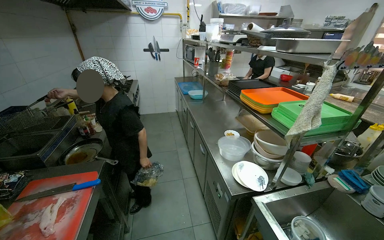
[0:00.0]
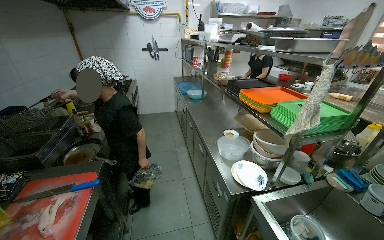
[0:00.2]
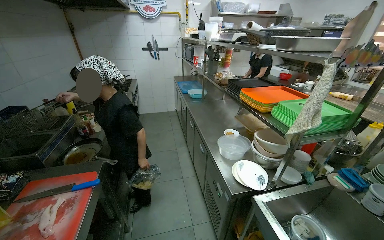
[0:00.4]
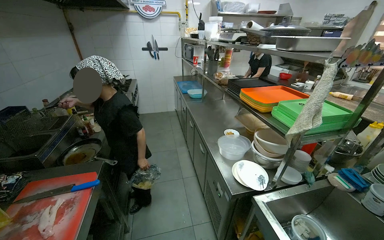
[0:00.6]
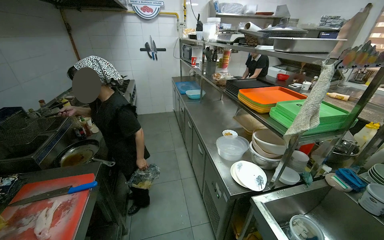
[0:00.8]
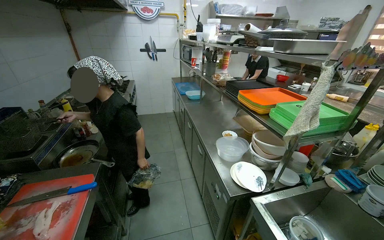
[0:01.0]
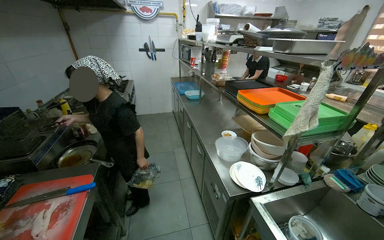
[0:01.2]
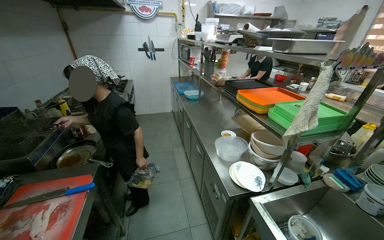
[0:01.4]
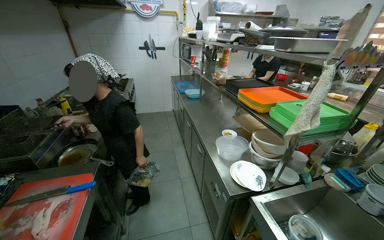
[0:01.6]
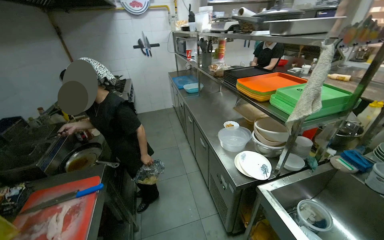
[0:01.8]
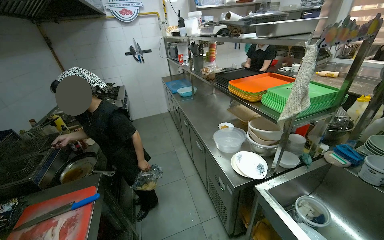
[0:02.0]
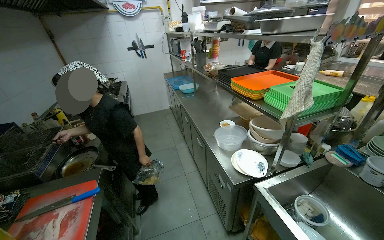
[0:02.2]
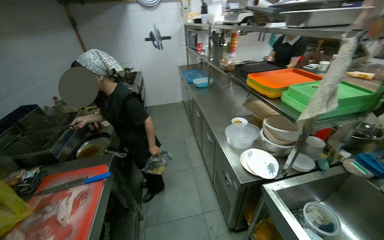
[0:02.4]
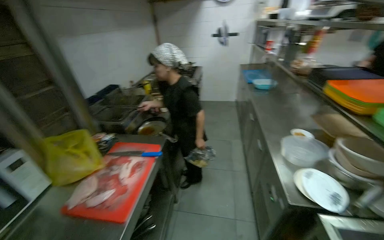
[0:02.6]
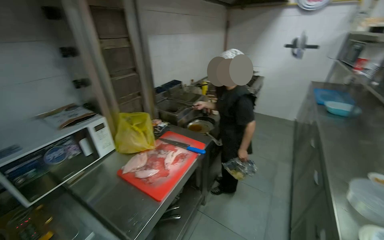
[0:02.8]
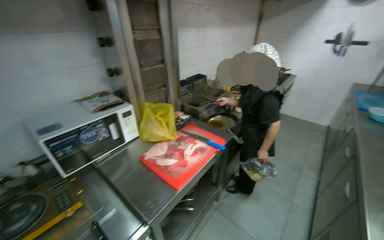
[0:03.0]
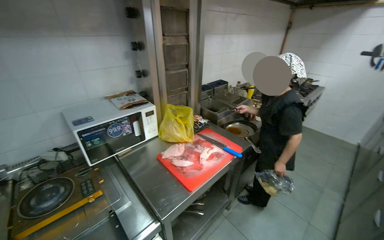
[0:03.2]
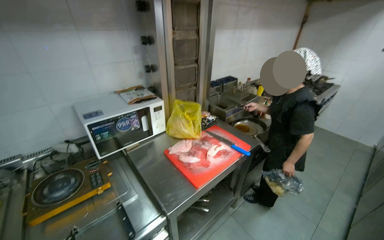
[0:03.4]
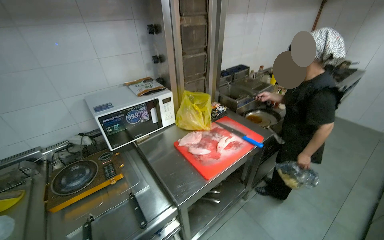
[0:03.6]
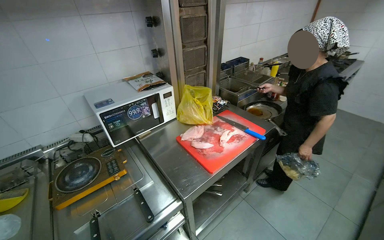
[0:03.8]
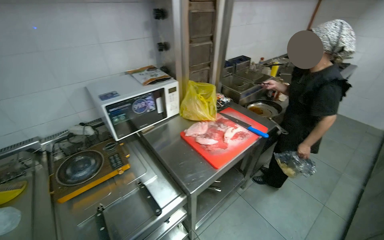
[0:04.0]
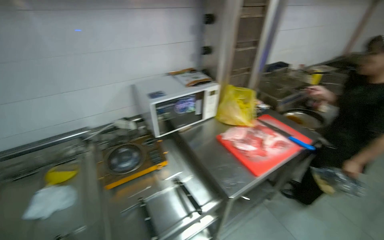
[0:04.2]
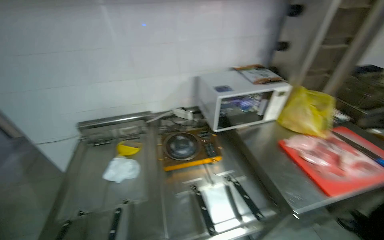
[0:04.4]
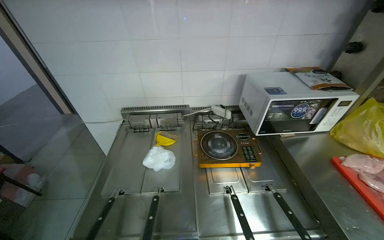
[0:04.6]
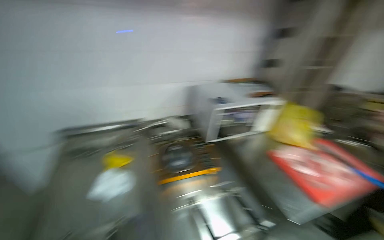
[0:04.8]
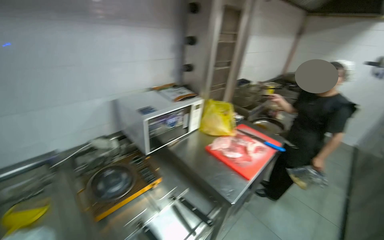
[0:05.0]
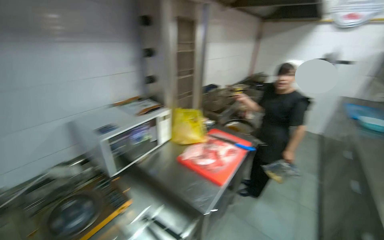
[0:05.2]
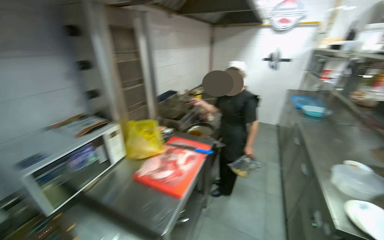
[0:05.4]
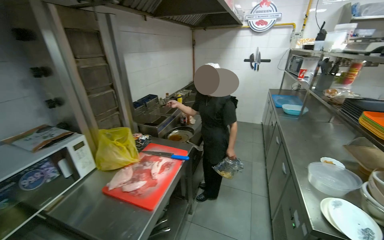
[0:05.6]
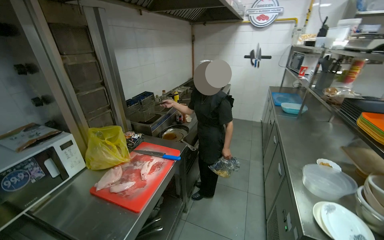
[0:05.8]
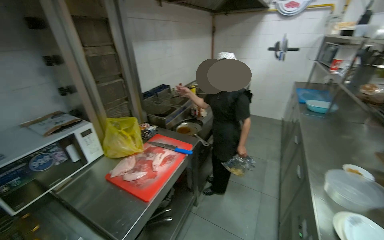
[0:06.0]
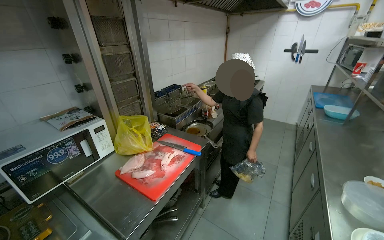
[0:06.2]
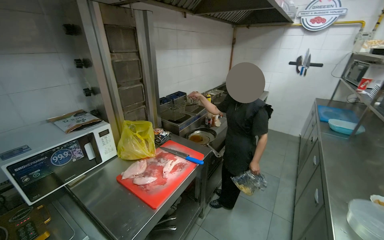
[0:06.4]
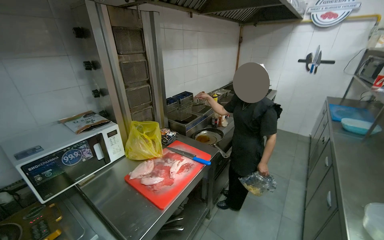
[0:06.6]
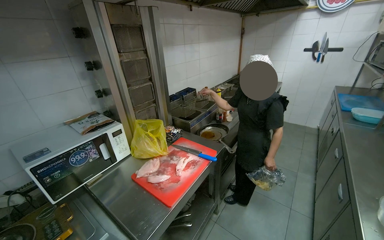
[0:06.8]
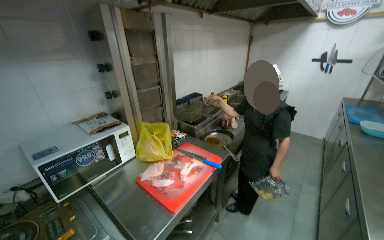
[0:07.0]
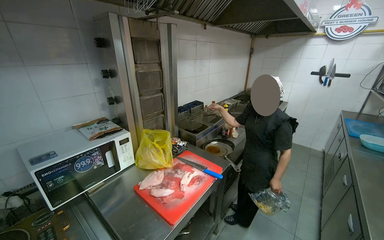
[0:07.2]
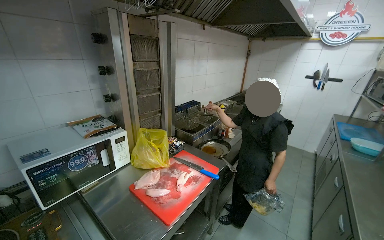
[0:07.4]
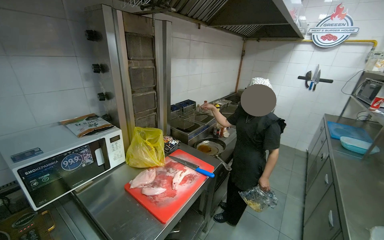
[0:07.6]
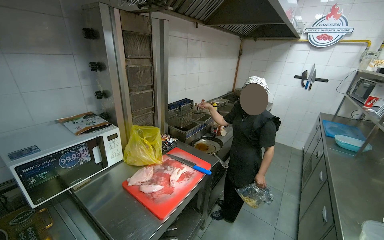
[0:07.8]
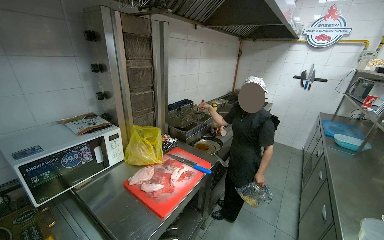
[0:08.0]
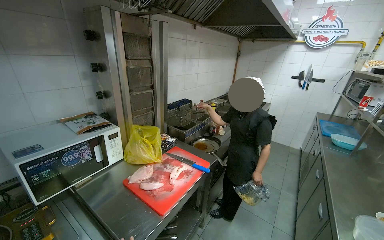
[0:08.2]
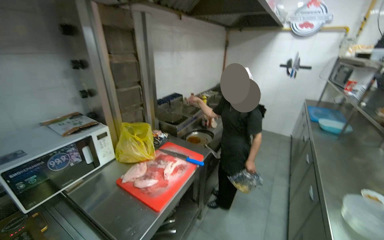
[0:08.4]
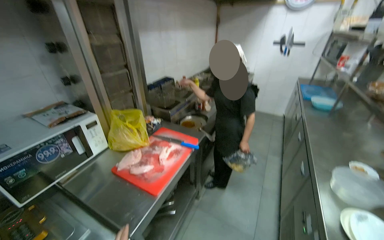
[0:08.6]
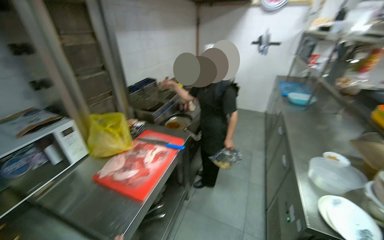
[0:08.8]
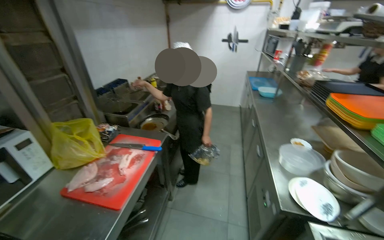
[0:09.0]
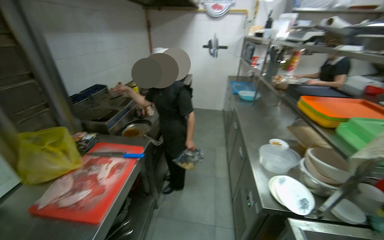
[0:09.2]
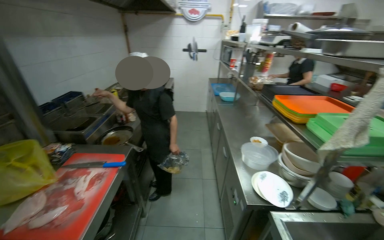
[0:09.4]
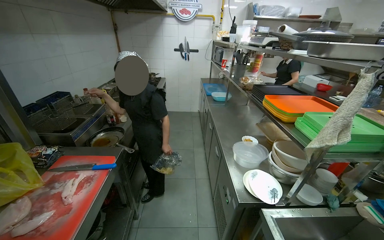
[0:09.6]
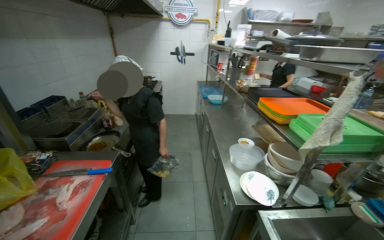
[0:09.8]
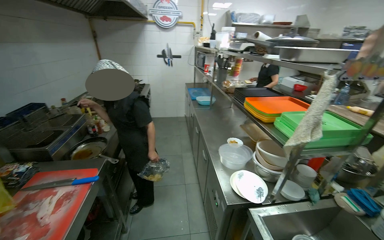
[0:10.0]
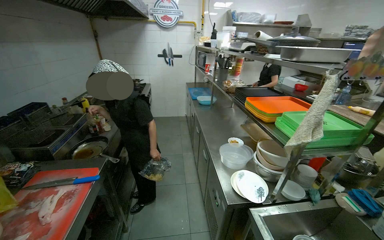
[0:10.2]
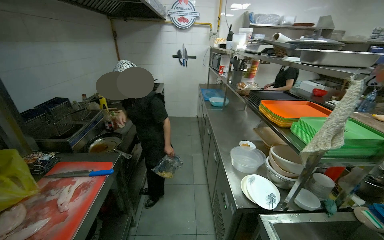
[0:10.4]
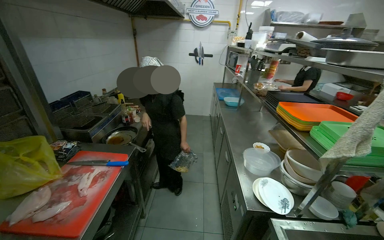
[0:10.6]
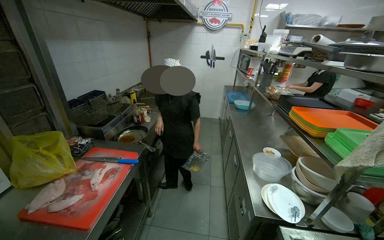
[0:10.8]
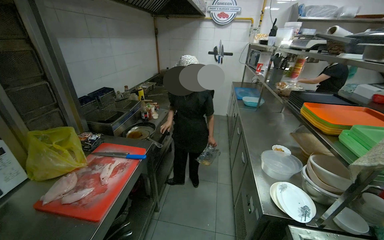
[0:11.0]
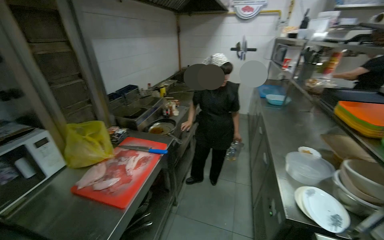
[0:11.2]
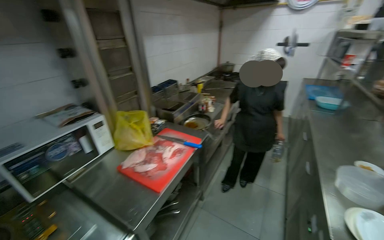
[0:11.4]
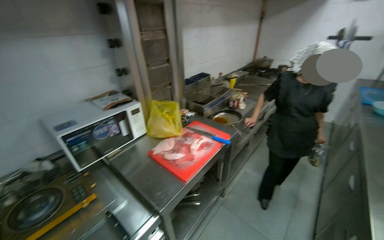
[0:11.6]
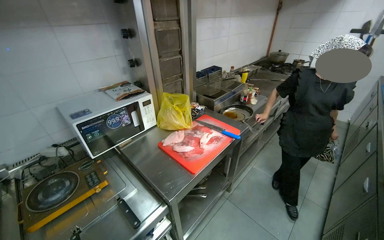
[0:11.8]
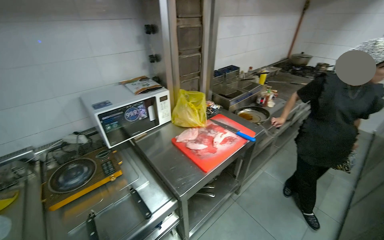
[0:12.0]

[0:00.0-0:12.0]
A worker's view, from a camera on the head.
Job: preparing food.
The whole recording: Cutting chicken on cutting board. The worker removes chicken from a bag and cuts it into pieces on a red cutting board.
0:01.6 to 0:03.0: The wearer looks roughly 55 degrees further to the left.
0:03.0 to 0:04.4: The camera travels to the left, approximately 40 cm. The wearer looks roughly 35 degrees further to the left.
0:04.4 to 0:06.0: The head travels about 40 cm. The head rotates approximately 50 degrees to the right.
0:07.6 to 0:09.0: The head turns to the right by some 25 degrees.
0:10.4 to 0:12.0: The wearer's head swings some 50 degrees to the left.

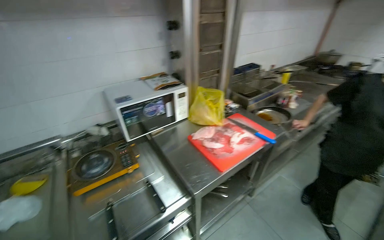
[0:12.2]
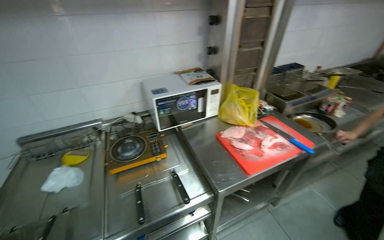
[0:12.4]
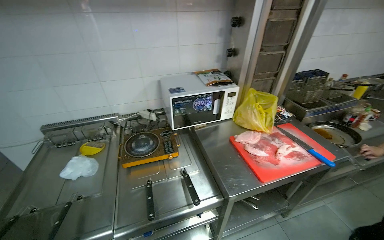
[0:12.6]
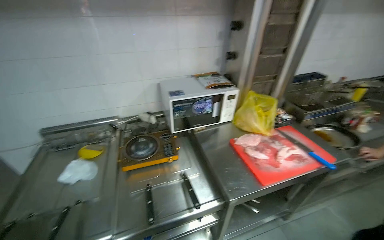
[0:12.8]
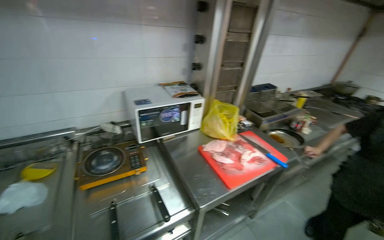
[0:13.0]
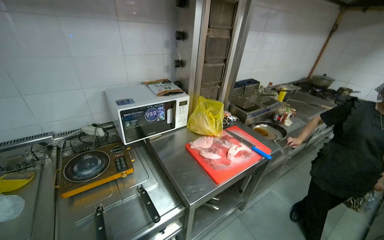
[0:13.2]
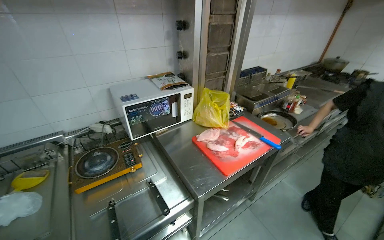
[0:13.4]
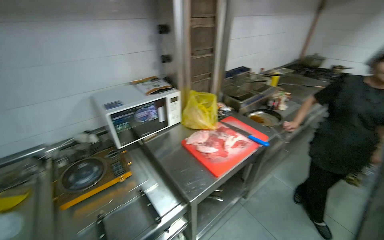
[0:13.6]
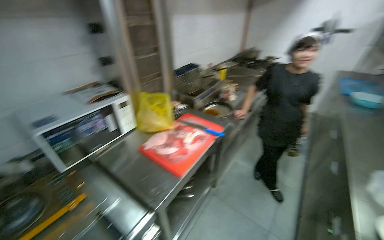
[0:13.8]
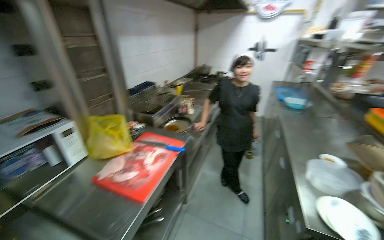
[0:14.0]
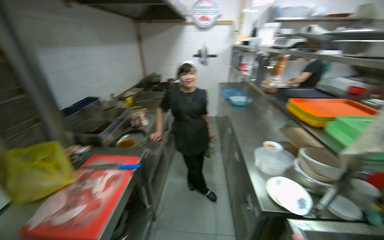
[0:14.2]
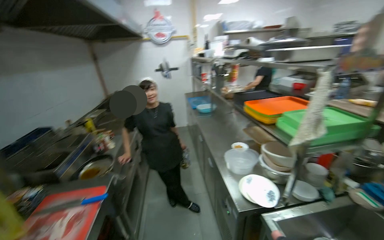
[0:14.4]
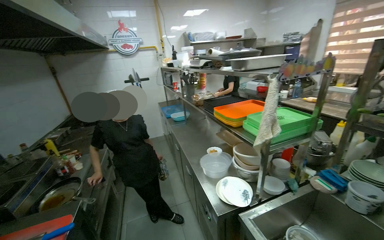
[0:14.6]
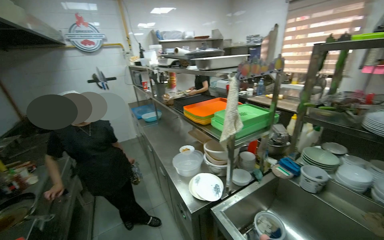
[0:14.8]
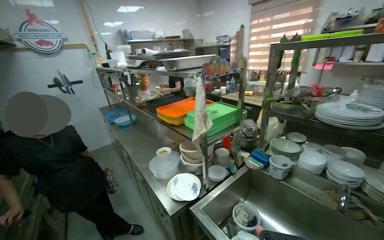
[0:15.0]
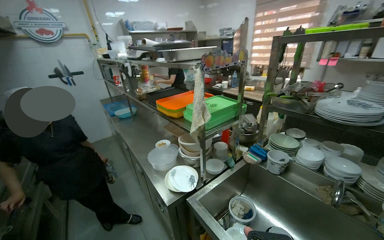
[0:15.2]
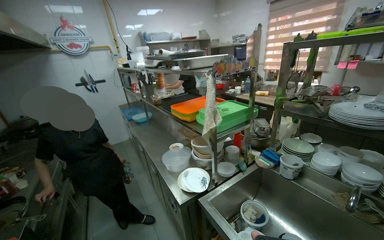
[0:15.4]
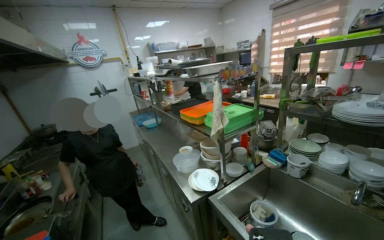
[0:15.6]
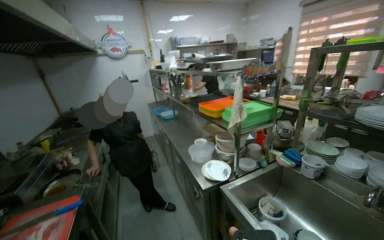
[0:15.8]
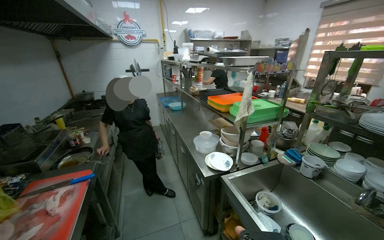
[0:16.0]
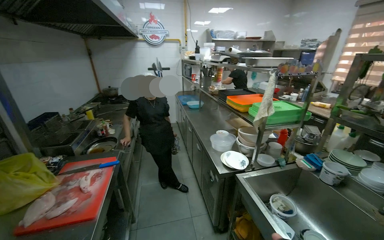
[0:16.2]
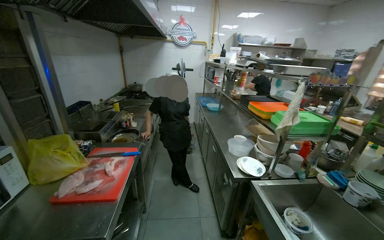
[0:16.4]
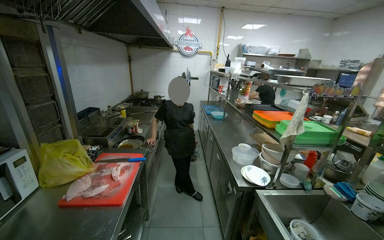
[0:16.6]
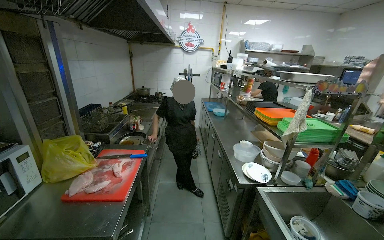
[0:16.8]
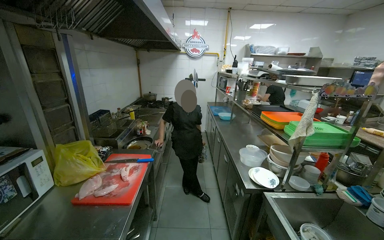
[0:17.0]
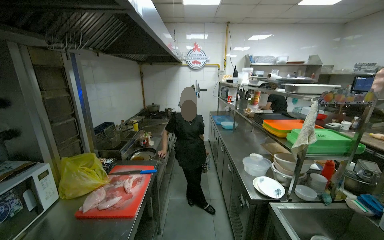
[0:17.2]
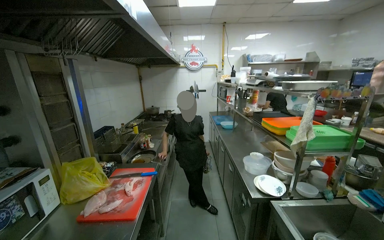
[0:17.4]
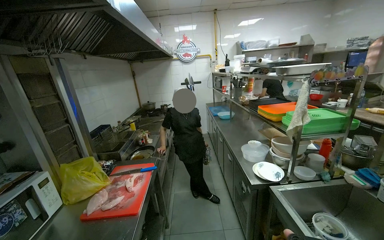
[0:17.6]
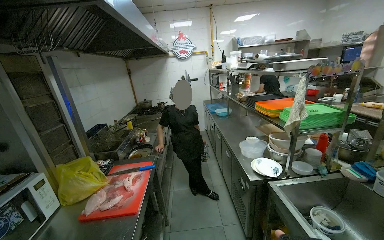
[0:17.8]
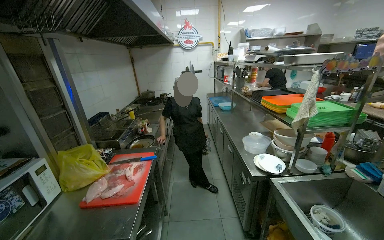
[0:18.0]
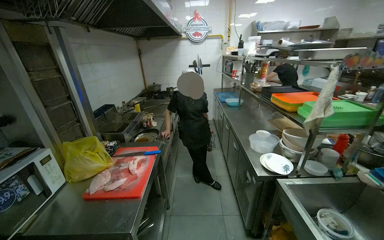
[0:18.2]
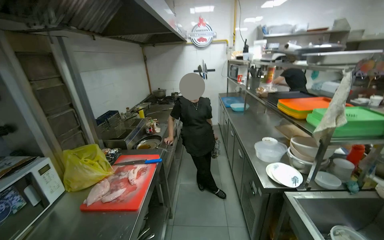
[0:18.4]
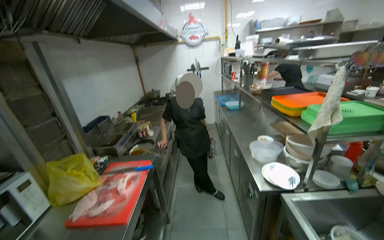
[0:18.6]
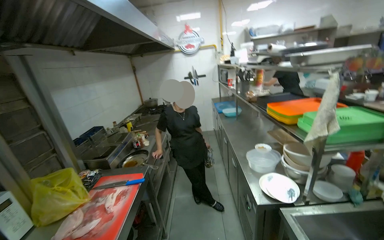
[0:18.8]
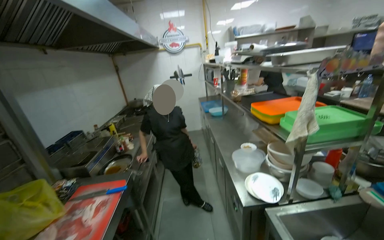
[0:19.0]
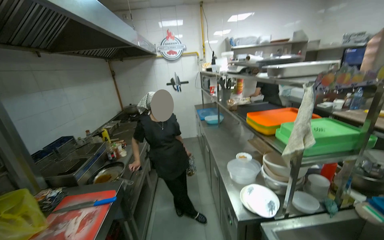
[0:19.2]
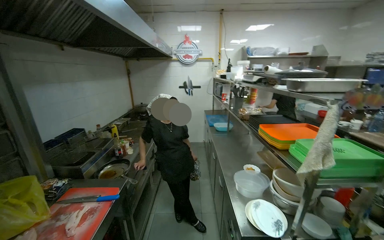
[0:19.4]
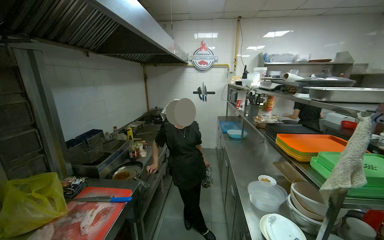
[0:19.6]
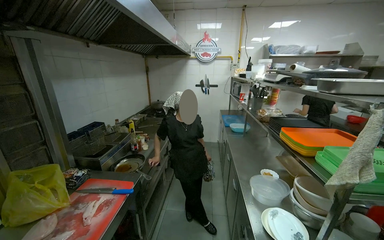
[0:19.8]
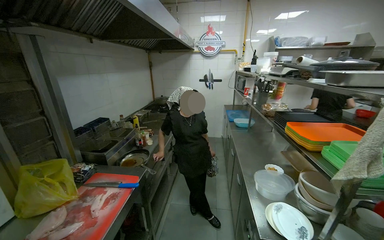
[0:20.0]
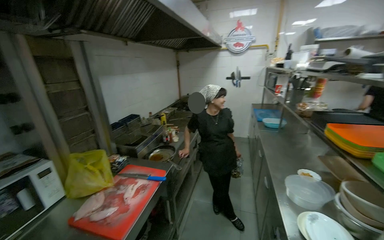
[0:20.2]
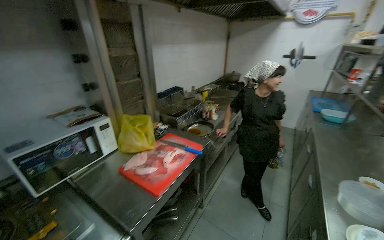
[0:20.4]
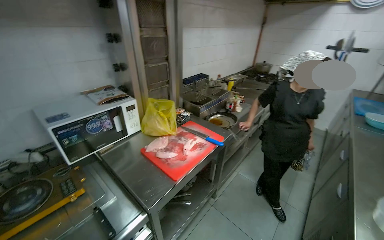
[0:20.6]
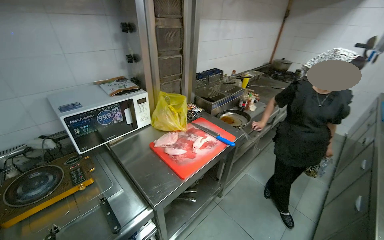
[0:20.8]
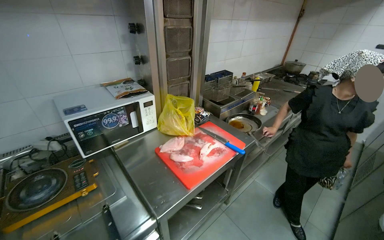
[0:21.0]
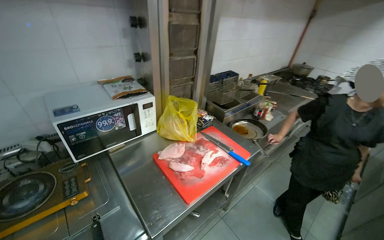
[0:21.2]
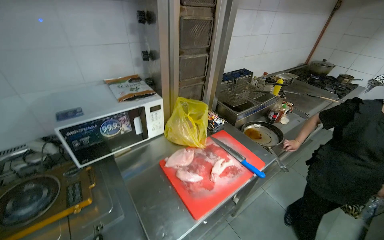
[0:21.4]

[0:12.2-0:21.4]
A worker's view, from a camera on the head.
Job: preparing food.
The whole recording: Cutting chicken on cutting board. The worker removes chicken from a bag and cuts it into pieces on a red cutting board.
0:12.2 to 0:13.8: The camera sweeps to the right, by about 15 degrees.
0:13.8 to 0:15.2: The wearer's head swings approximately 75 degrees to the right. The wearer looks roughly 10 degrees further upward.
0:15.2 to 0:16.8: The camera travels about 40 cm. The wearer's head swings approximately 35 degrees to the left.
0:19.8 to 0:21.4: The wearer's head swings approximately 50 degrees to the left. The camera pitches downward, by about 20 degrees.